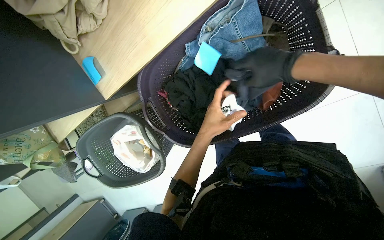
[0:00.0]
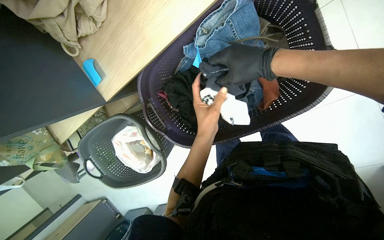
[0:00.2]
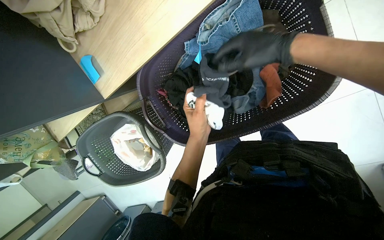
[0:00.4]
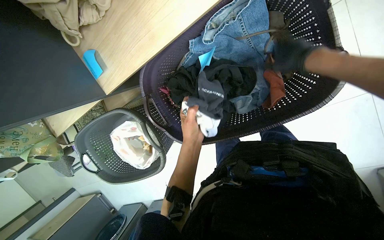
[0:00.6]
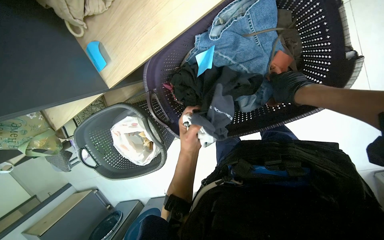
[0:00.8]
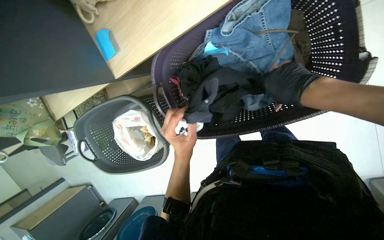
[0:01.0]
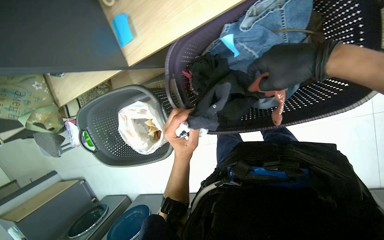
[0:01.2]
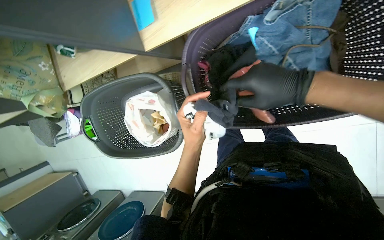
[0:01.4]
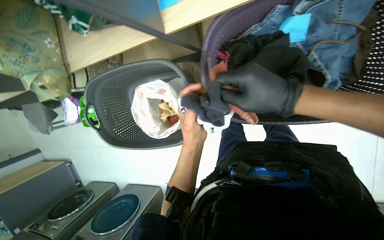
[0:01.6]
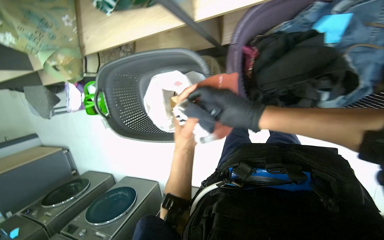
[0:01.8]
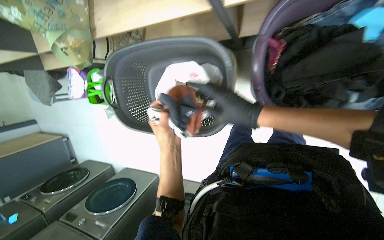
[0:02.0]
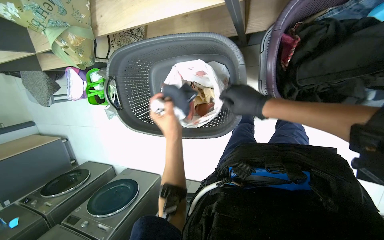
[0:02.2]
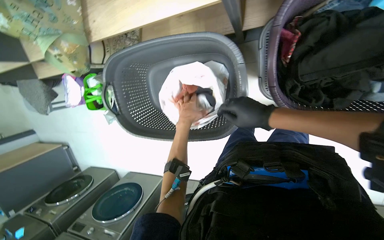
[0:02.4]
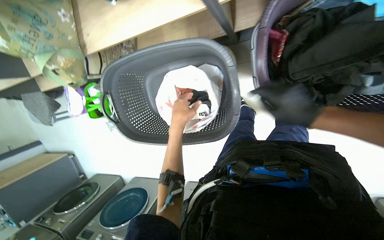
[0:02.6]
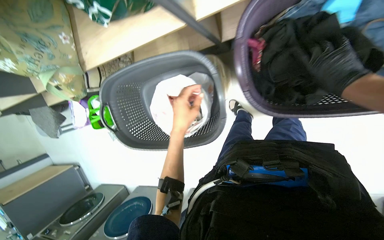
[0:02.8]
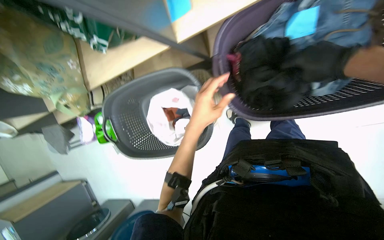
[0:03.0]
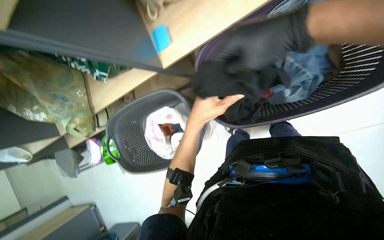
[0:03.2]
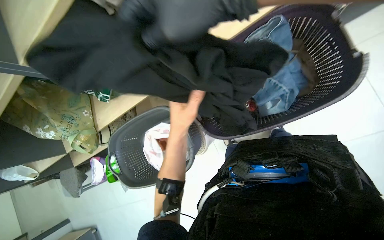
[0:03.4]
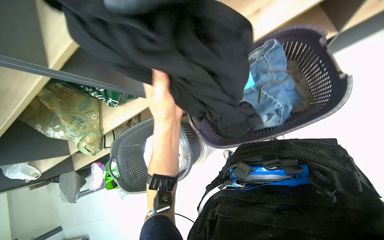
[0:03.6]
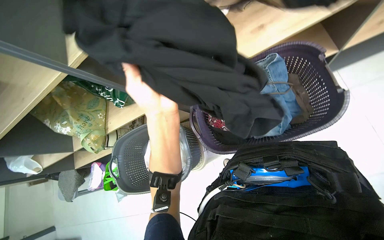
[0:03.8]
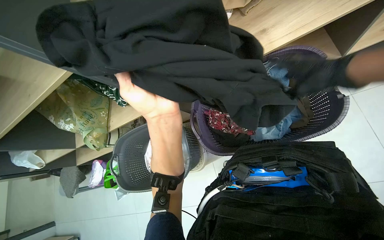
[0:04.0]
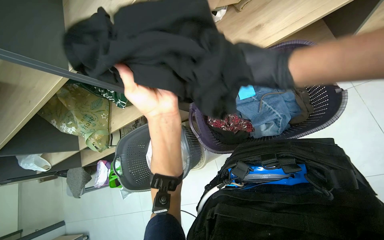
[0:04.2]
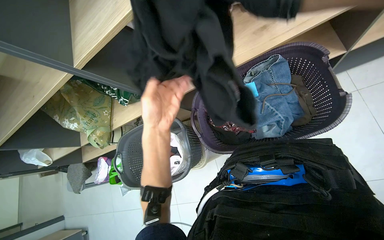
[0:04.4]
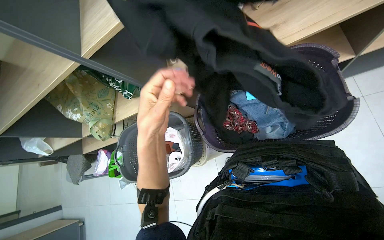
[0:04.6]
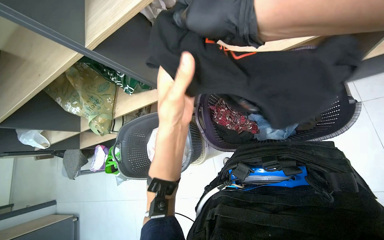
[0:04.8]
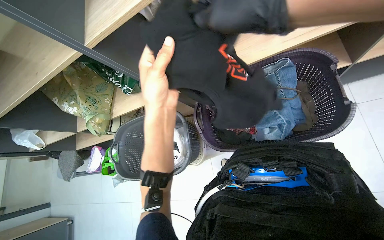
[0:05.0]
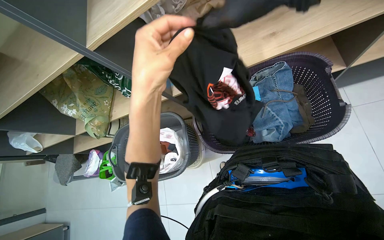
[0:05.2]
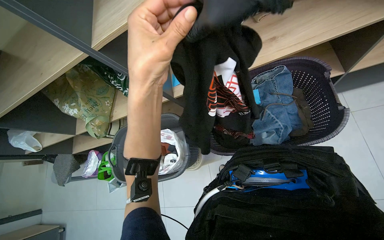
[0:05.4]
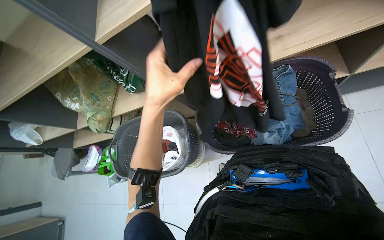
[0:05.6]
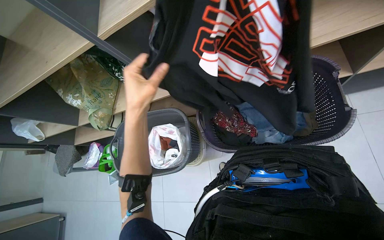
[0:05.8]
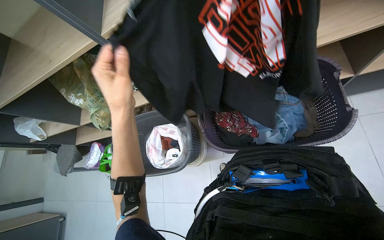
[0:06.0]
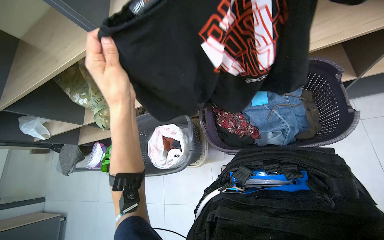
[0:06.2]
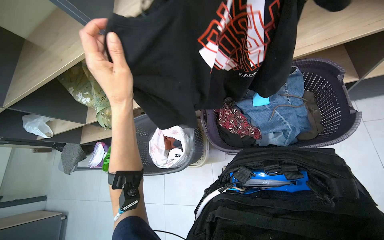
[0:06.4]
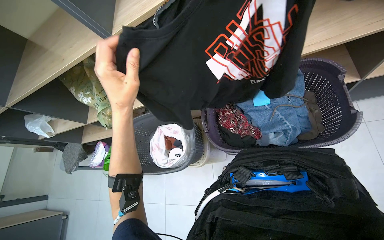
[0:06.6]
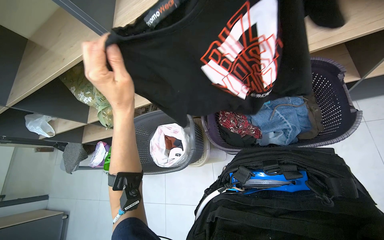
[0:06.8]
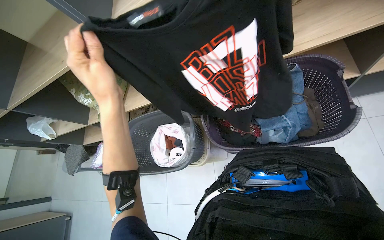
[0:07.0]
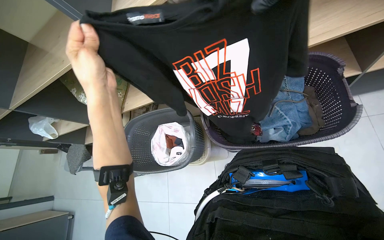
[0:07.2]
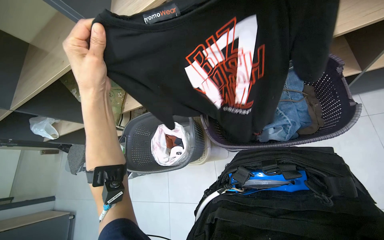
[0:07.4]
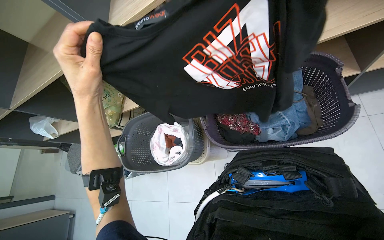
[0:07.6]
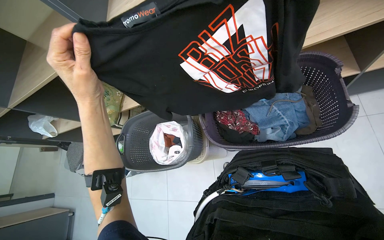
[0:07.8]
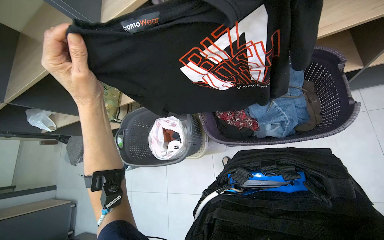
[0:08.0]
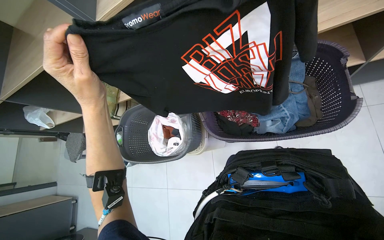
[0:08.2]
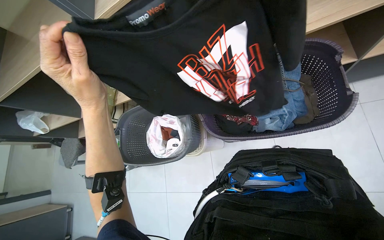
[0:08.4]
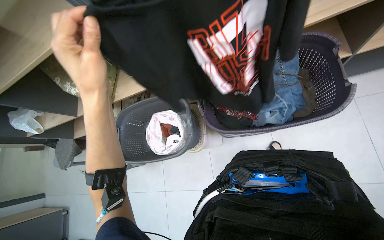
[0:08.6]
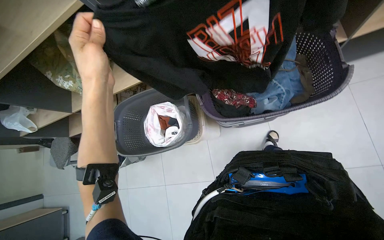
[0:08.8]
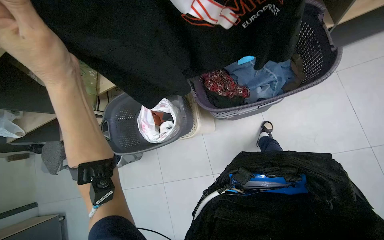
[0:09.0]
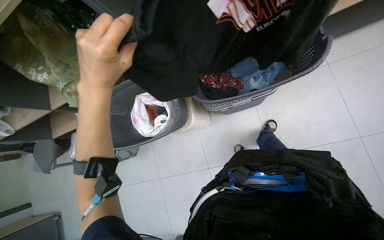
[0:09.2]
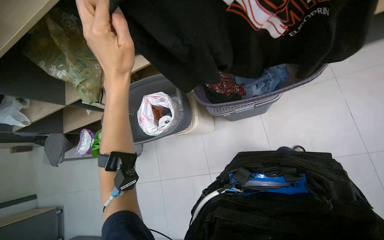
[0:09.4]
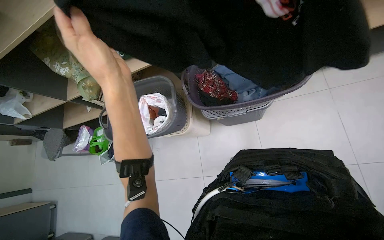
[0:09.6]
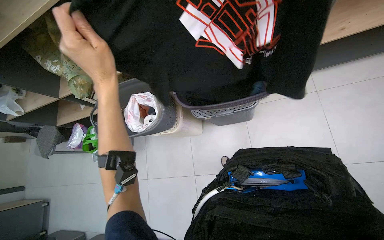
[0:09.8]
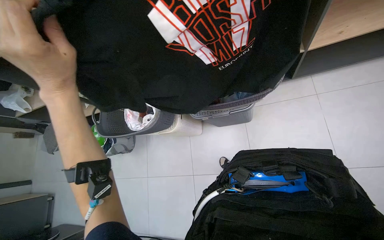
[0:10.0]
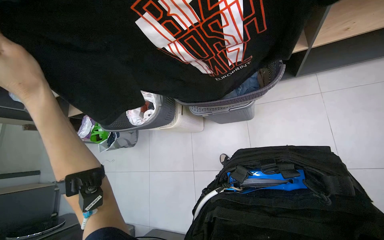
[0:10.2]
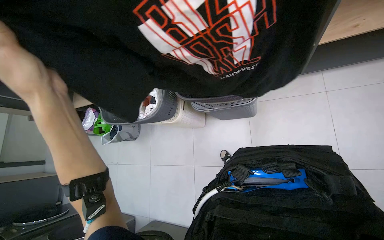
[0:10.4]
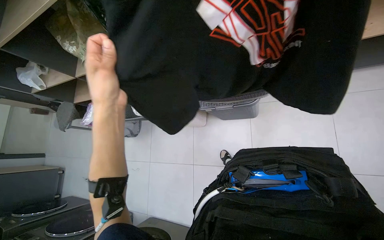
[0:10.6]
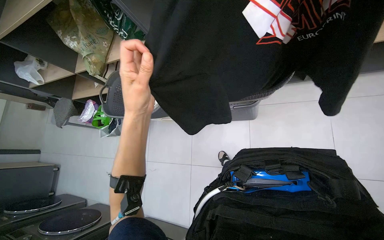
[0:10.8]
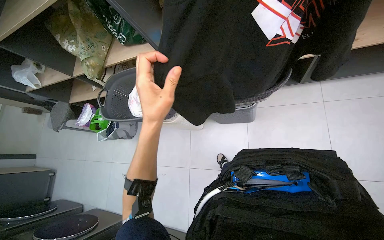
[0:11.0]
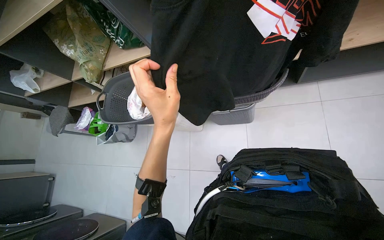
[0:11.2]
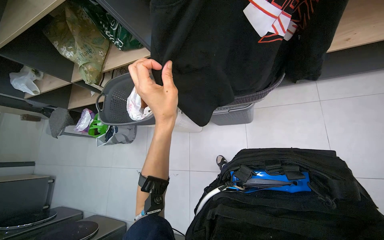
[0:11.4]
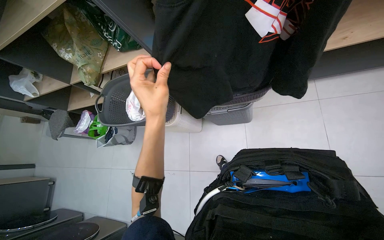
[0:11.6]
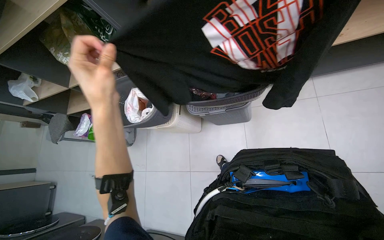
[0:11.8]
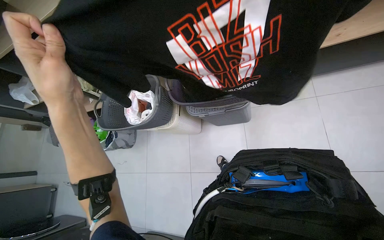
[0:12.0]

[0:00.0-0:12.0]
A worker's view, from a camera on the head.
Job: managing laundry.
The whole recording: Sorting and bagging clothes. The worker sorts clothes from a laundry basket and places them into a white bag inside another basket.
0:00.0 to 0:01.6: The right hand heads down the picture, covering roughly 15 cm.
0:03.0 to 0:04.4: The camera pitches upward, by approximately 20 degrees. The left hand reaches roughly 30 cm nearer to the camera, then returns.
0:07.6 to 0:09.0: The view tilts some 15 degrees downward.
0:09.0 to 0:10.4: The left hand swings left and right, roughly 20 cm each way, with 2 reversals.
0:10.4 to 0:12.0: The left hand moves about 20 cm to the right and comes back.

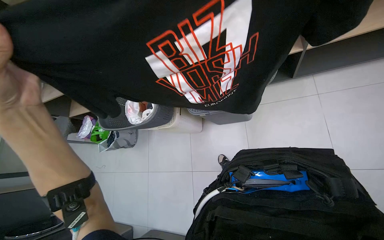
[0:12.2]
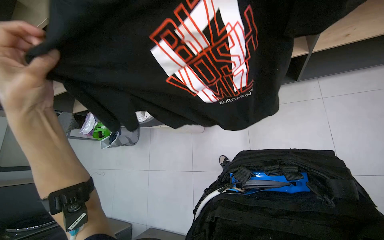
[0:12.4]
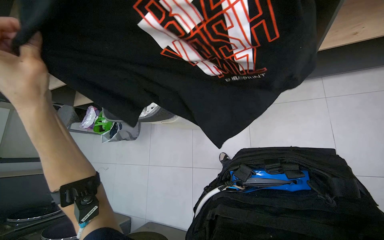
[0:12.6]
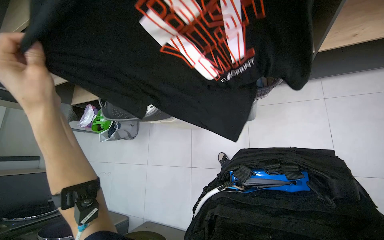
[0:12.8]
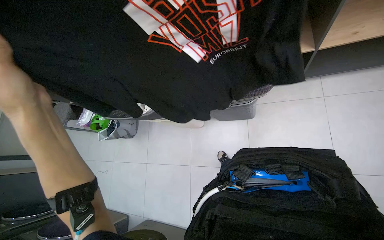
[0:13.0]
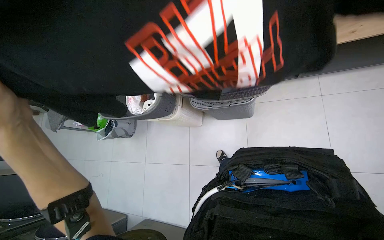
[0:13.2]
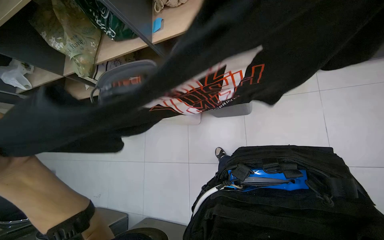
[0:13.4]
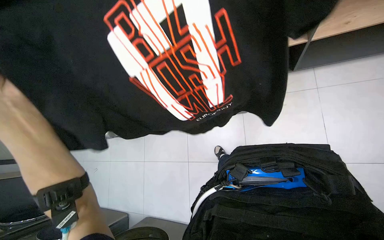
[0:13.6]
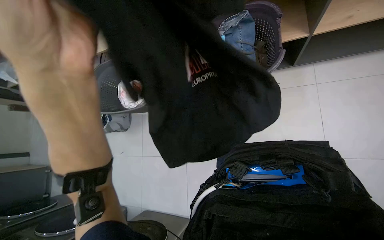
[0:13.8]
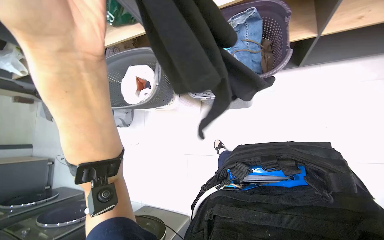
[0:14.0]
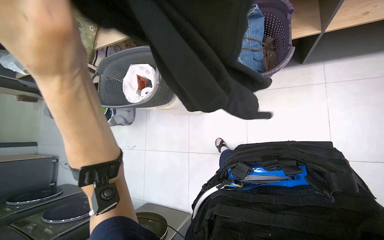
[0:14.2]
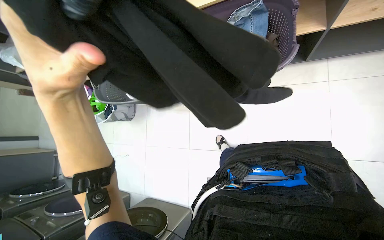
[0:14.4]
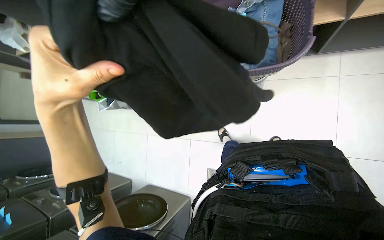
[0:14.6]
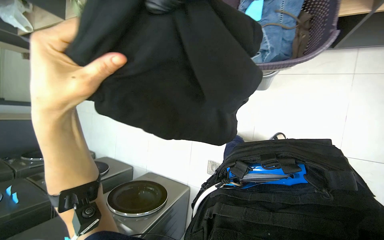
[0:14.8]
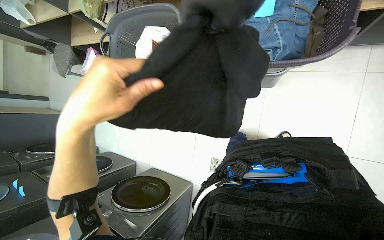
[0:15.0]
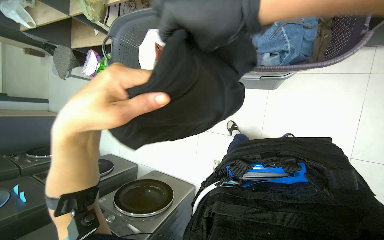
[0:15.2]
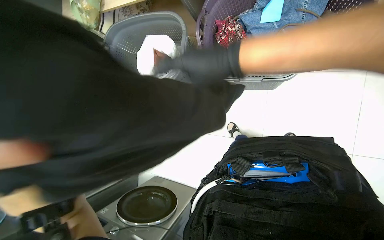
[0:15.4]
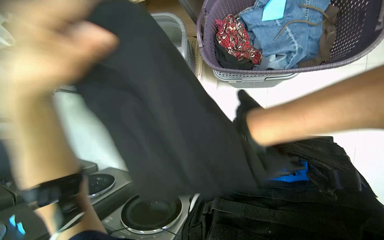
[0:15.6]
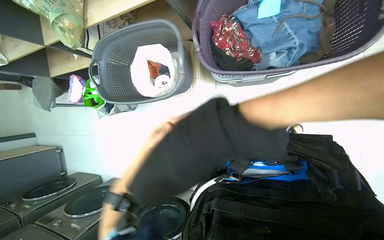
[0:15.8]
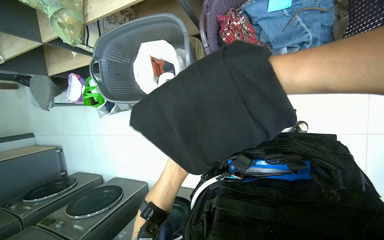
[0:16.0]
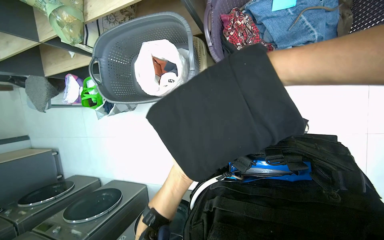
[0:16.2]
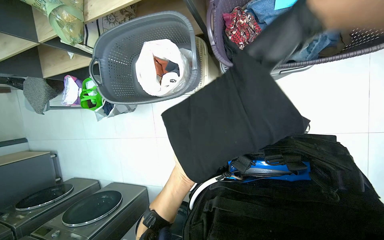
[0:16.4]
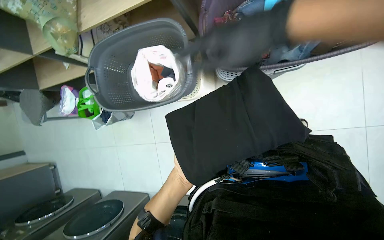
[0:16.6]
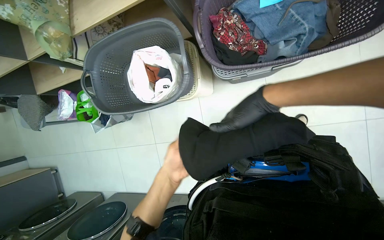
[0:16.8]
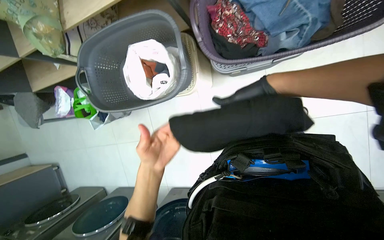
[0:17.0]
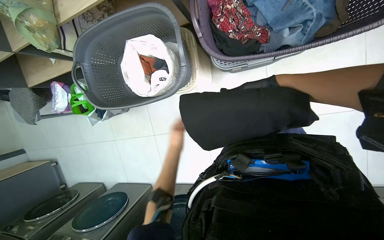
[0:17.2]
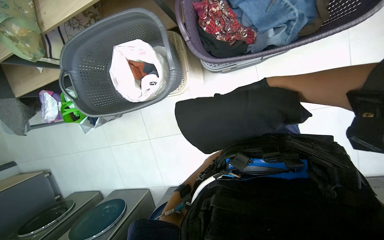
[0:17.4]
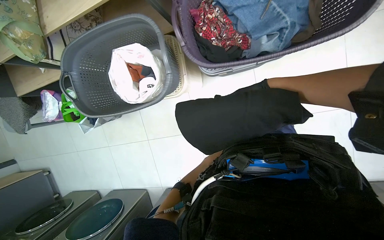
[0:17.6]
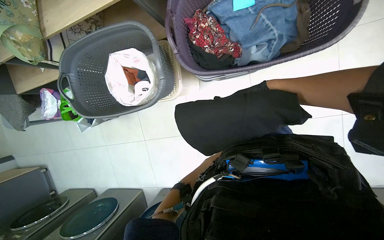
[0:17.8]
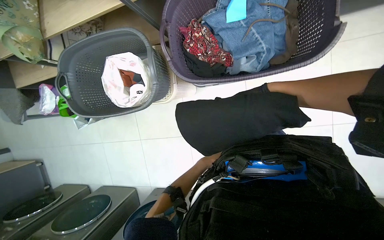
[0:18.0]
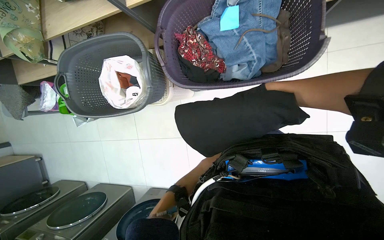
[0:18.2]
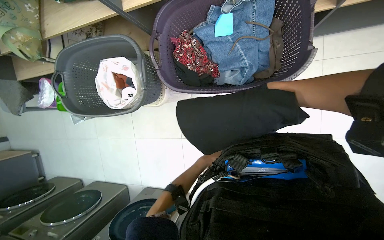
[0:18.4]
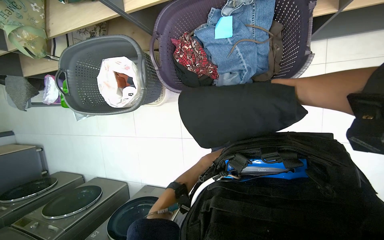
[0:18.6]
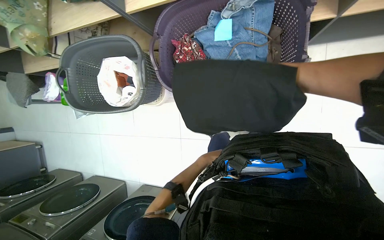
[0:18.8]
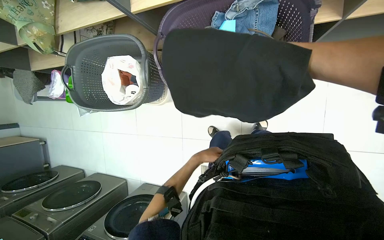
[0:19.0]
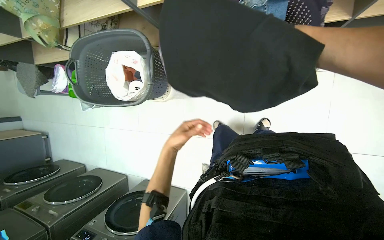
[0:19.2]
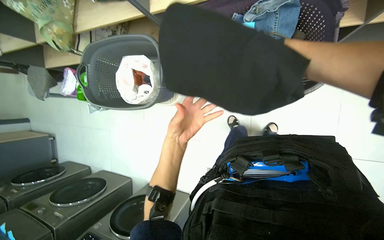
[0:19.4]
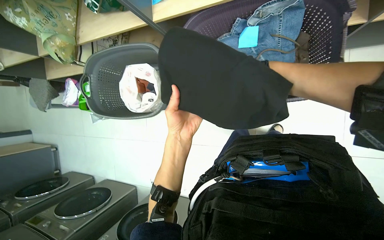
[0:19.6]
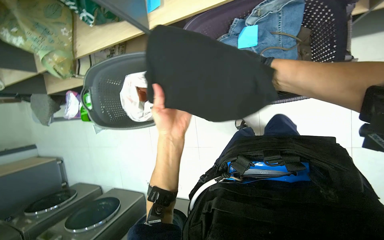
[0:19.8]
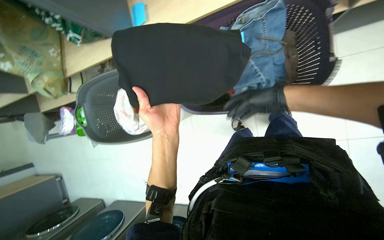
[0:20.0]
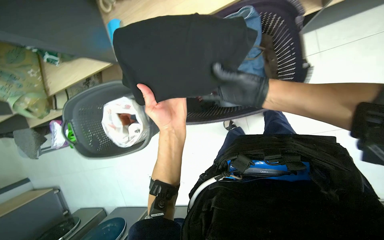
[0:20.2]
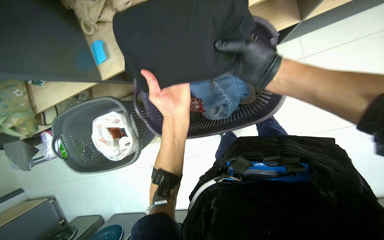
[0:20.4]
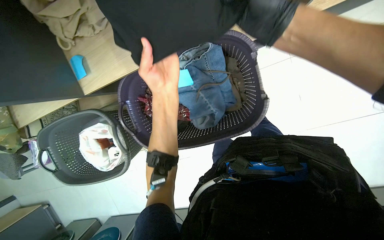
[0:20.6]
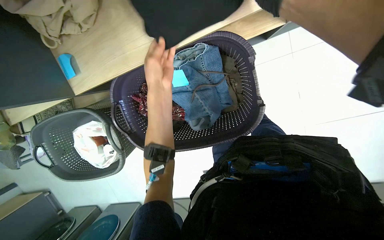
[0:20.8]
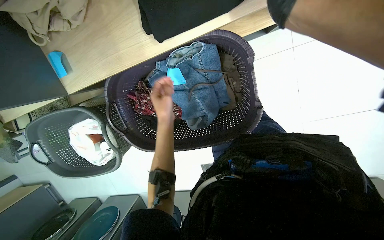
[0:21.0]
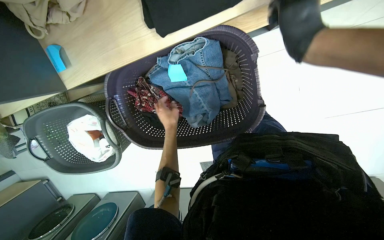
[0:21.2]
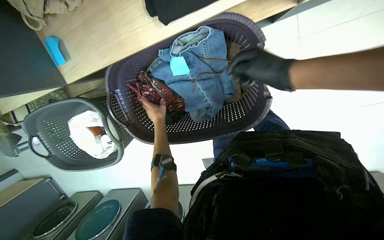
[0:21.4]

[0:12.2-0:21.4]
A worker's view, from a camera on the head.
Job: managing laundry.
The whole recording: Sorting and bagging clothes. The worker sorts clothes from a laundry basket and places them into a white bag inside another basket.
0:19.8 to 0:21.4: The right hand moves to the right and up the picture, about 50 cm.
